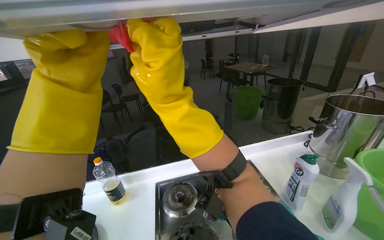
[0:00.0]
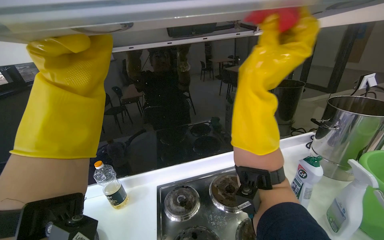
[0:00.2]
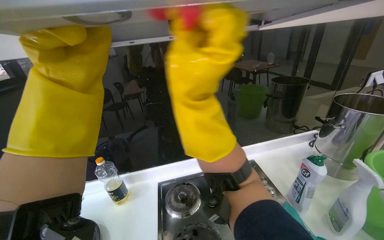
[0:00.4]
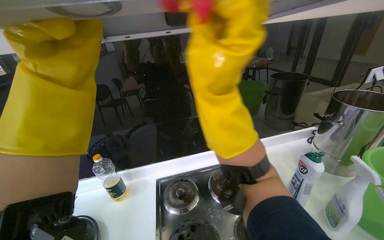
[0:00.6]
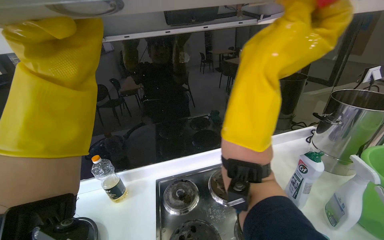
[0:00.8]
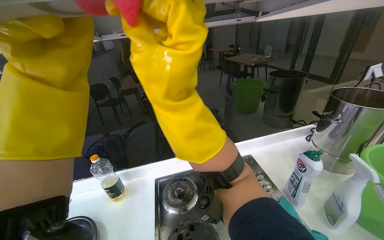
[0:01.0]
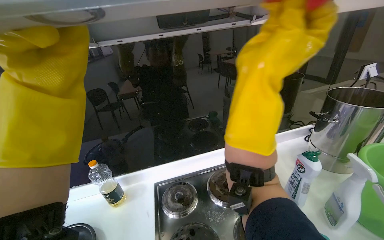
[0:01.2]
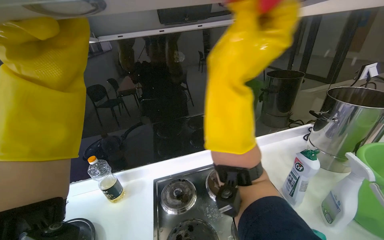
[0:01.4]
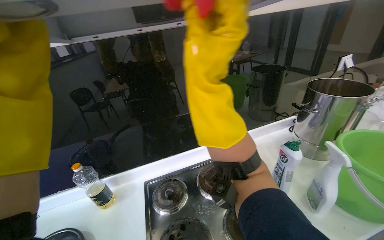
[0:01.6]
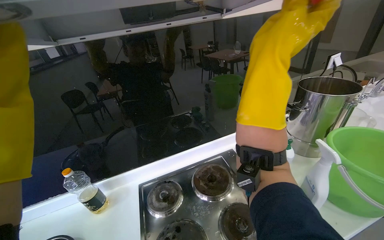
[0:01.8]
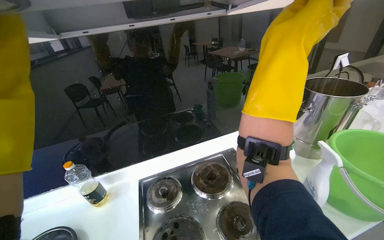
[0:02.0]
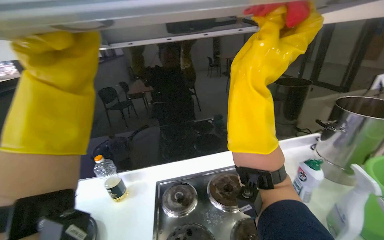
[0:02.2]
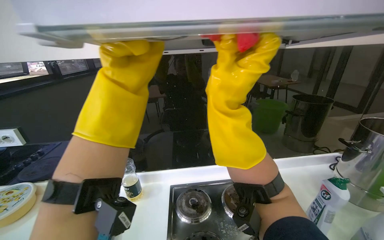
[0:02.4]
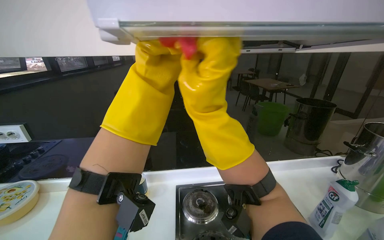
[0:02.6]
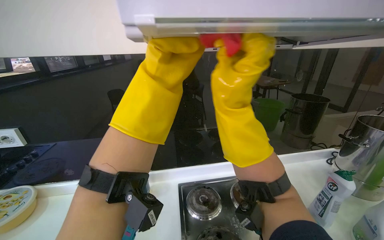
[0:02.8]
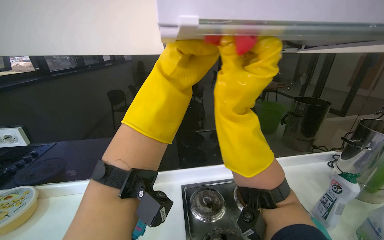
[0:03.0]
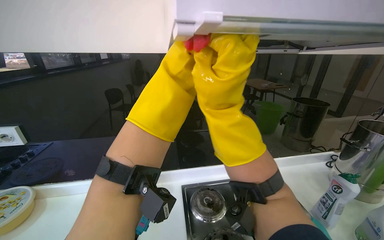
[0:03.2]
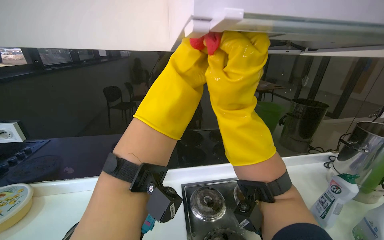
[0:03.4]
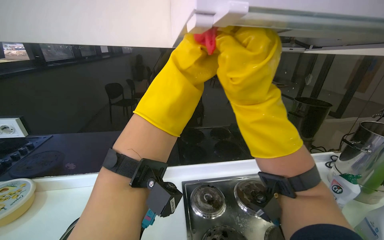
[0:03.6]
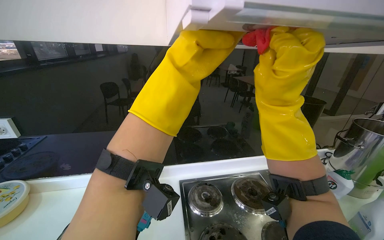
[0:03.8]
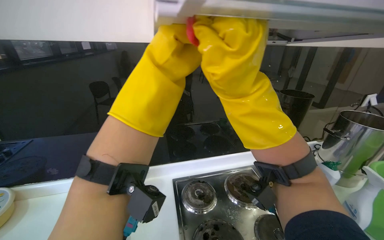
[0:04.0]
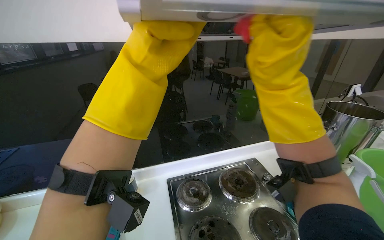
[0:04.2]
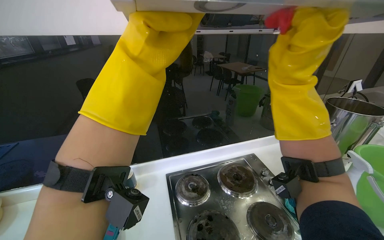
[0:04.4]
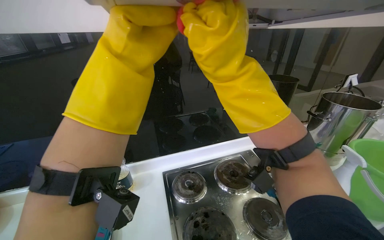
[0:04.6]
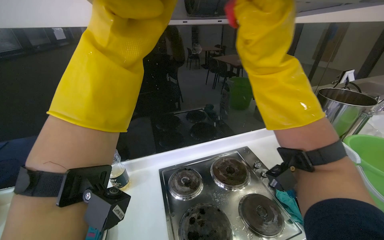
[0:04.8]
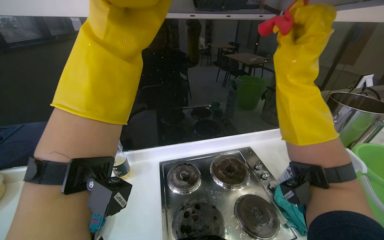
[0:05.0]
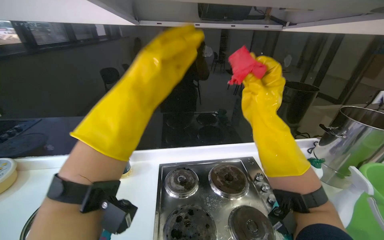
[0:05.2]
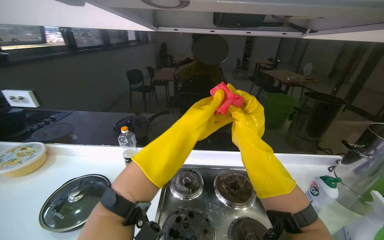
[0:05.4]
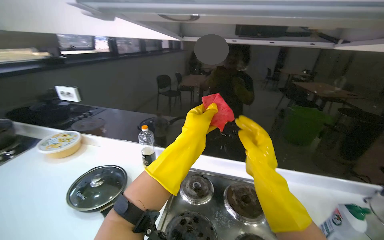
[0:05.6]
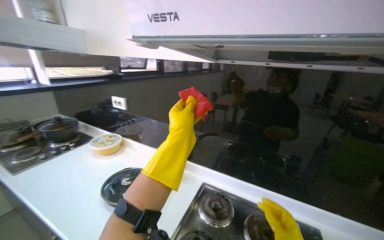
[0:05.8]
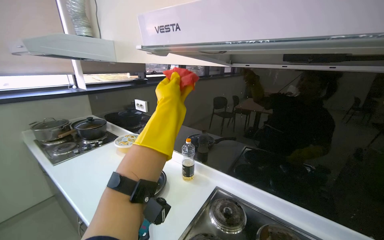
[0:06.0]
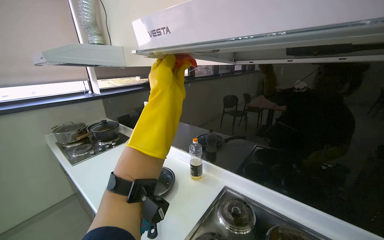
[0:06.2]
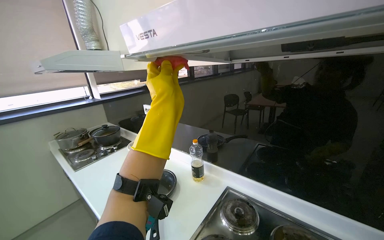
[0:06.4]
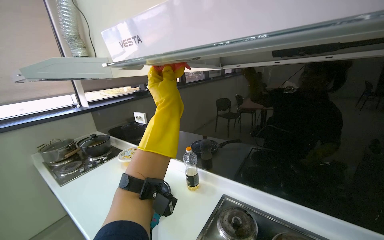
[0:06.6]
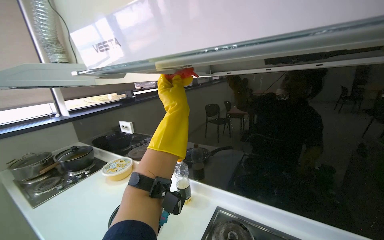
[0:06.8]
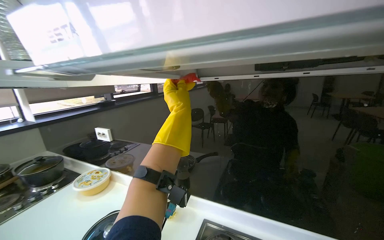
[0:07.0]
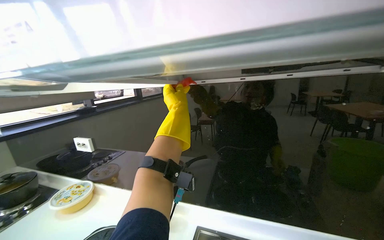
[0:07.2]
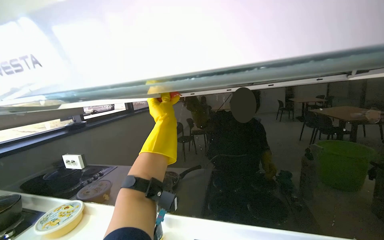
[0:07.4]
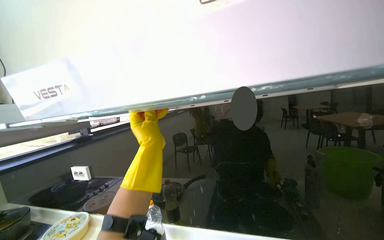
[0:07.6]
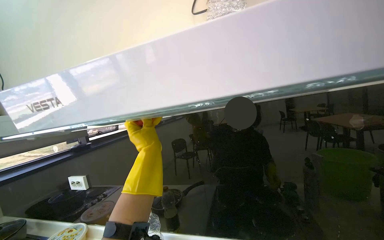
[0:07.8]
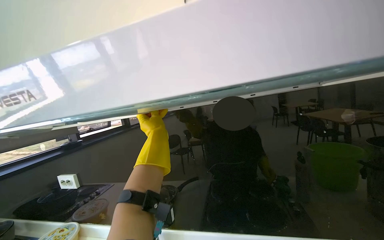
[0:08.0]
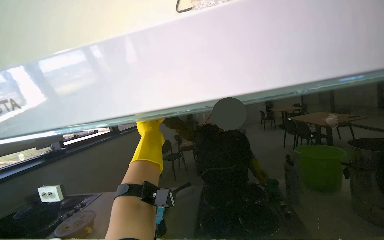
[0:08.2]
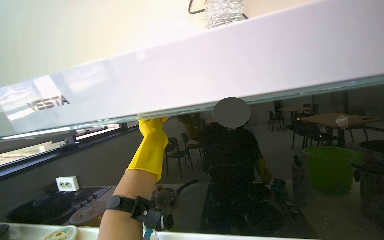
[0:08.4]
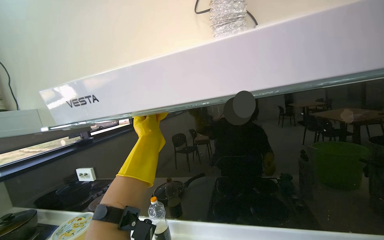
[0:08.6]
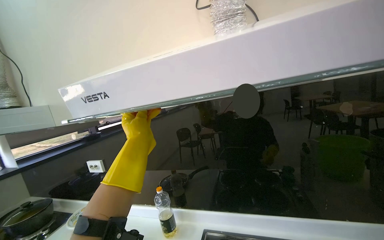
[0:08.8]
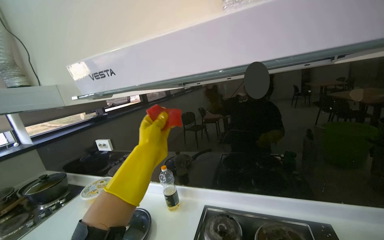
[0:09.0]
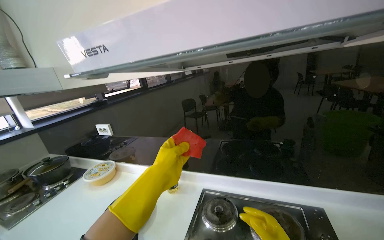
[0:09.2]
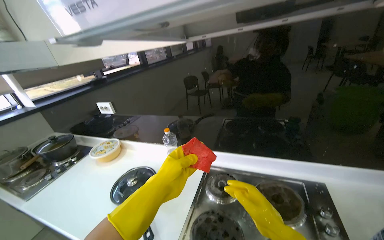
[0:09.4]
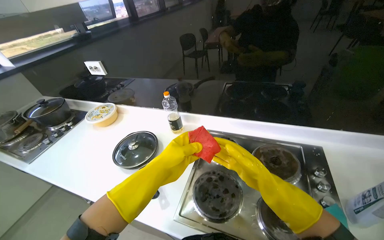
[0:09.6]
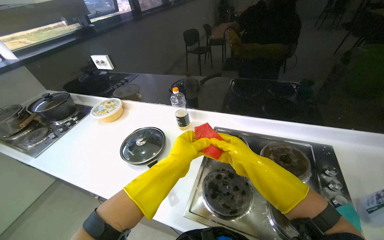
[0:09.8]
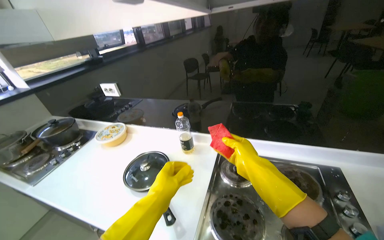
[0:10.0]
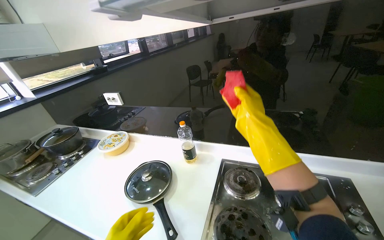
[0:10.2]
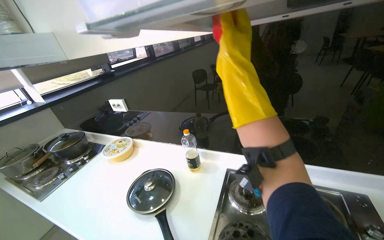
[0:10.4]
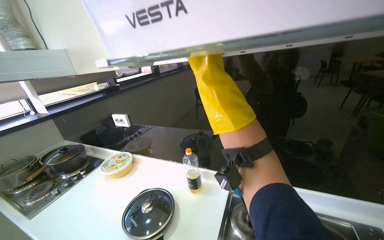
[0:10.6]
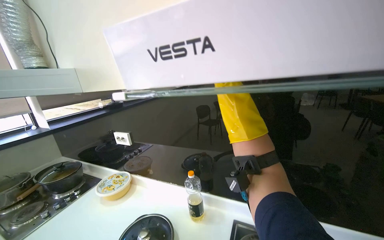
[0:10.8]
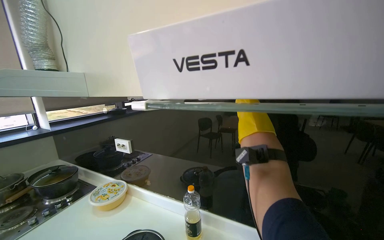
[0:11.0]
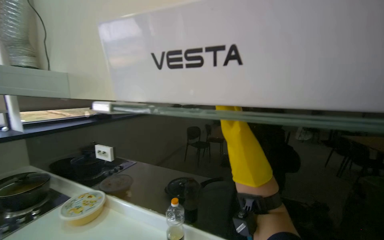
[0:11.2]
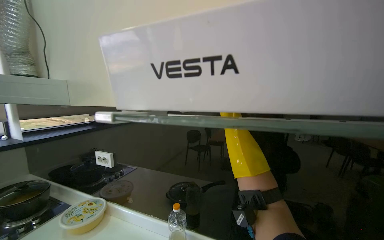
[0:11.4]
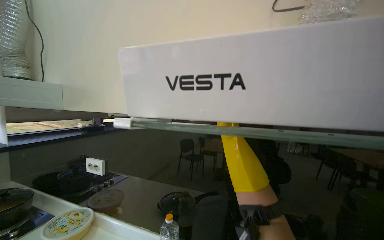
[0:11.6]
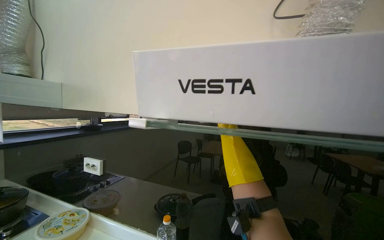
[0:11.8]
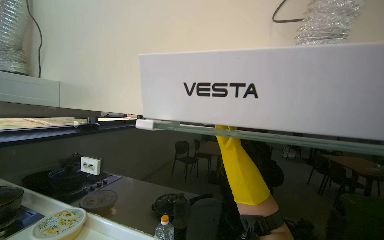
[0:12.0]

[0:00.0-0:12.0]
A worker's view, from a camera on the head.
Job: cleaning kitchen.
The whole recording: Wiping kitchen stovetop and range hood. The worker wipes the kitchen stovetop and the underside of the range hood with a cloth and spray.
0:00.0 to 0:01.6: The right hand moves left and right over roughly 15 cm, changing direction 4 times.
0:03.0 to 0:04.4: The right hand shifts roughly 15 cm to the right.
0:04.4 to 0:06.0: The wearer's head swings roughly 50 degrees to the left.
0:06.0 to 0:07.6: The wearer looks roughly 20 degrees further to the right. The view tips upward by roughly 15 degrees. The left hand reaches roughly 25 cm farther from the camera, then returns.
0:07.6 to 0:09.0: The left hand moves some 15 cm farther from the camera and comes back.
0:09.0 to 0:10.4: The view tilts roughly 15 degrees downward.
0:10.4 to 0:12.0: The camera pitches upward, by some 25 degrees.

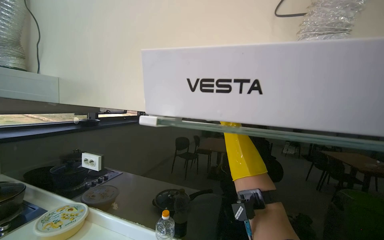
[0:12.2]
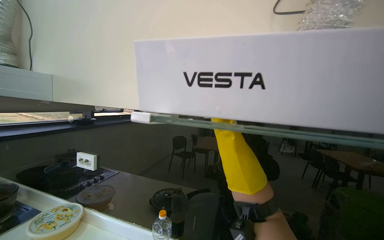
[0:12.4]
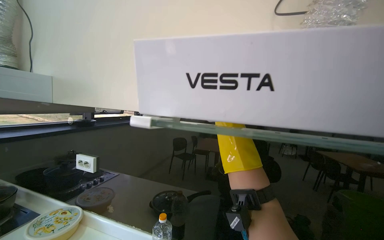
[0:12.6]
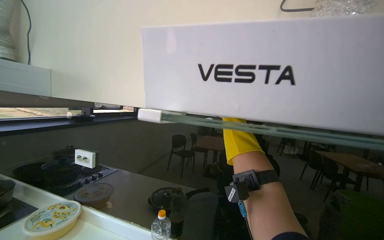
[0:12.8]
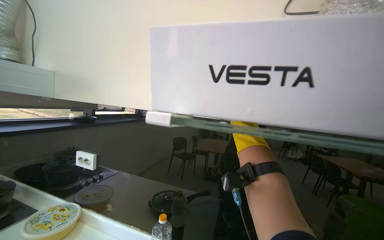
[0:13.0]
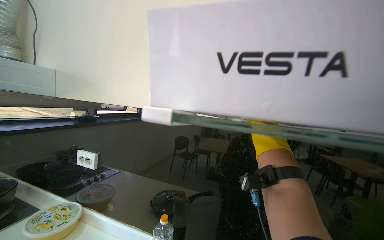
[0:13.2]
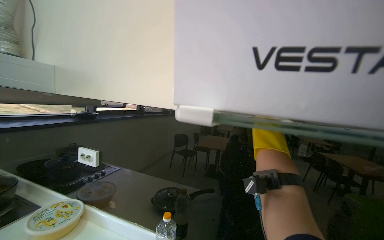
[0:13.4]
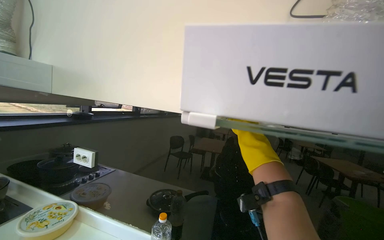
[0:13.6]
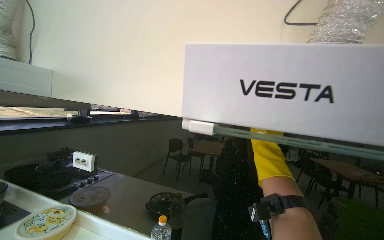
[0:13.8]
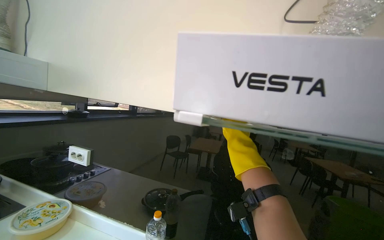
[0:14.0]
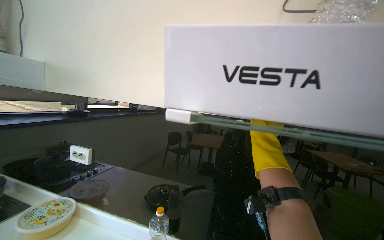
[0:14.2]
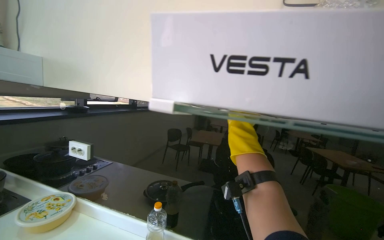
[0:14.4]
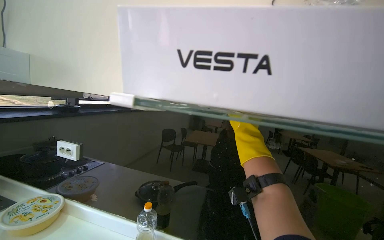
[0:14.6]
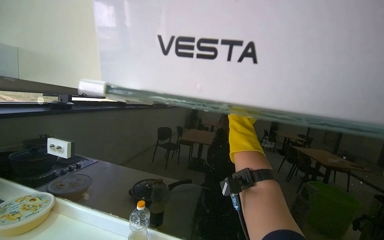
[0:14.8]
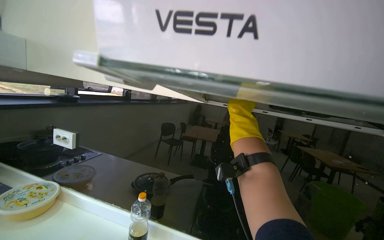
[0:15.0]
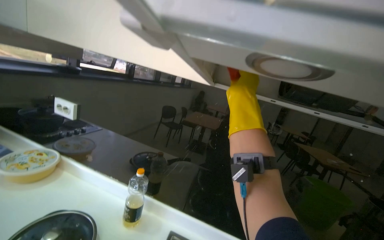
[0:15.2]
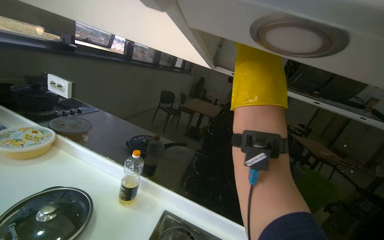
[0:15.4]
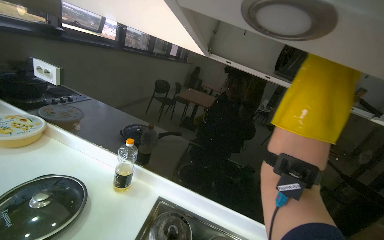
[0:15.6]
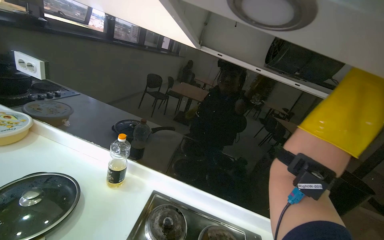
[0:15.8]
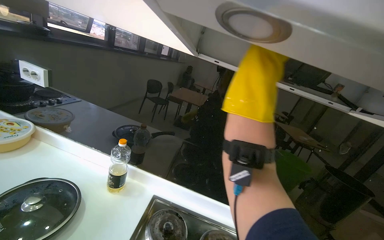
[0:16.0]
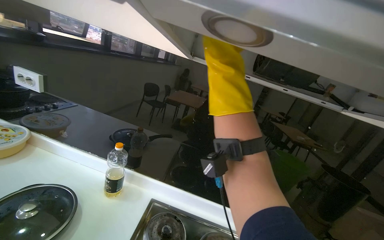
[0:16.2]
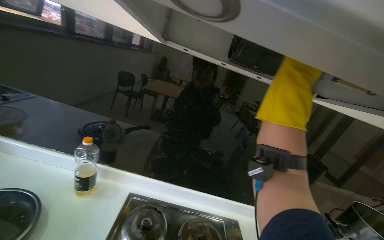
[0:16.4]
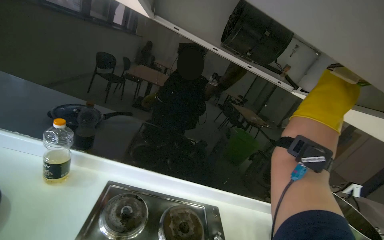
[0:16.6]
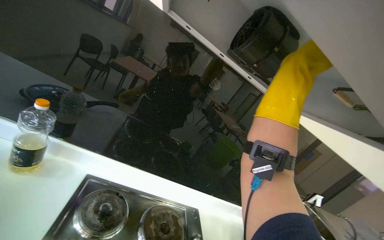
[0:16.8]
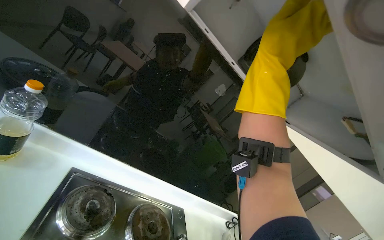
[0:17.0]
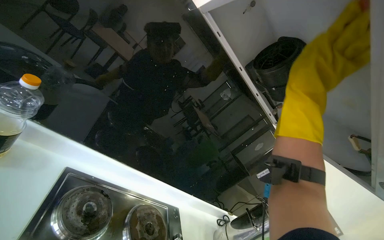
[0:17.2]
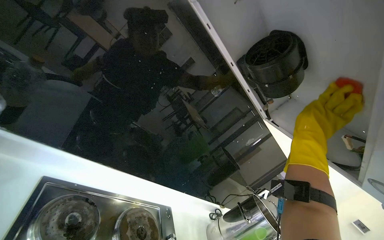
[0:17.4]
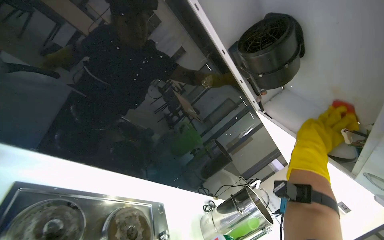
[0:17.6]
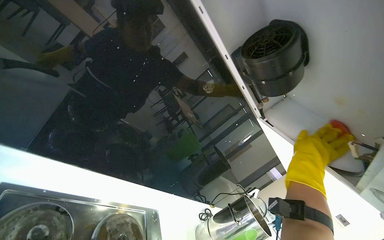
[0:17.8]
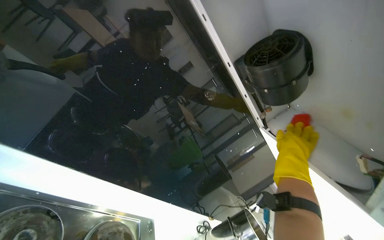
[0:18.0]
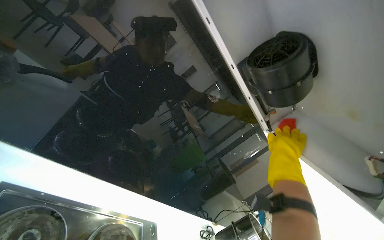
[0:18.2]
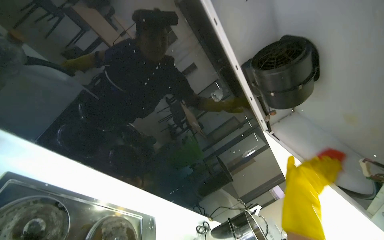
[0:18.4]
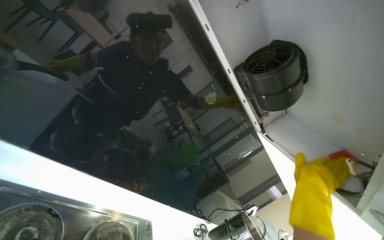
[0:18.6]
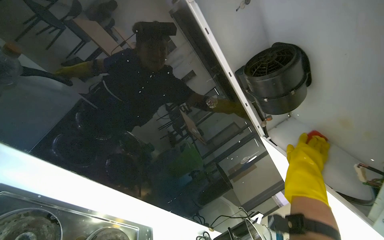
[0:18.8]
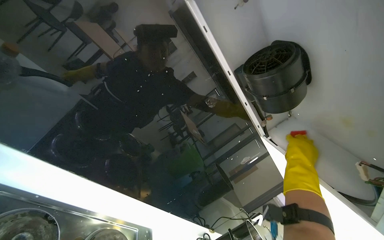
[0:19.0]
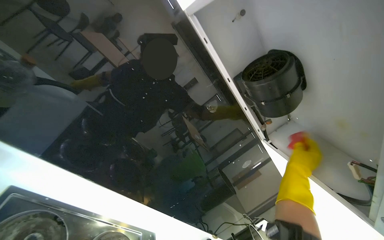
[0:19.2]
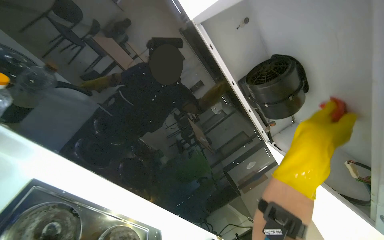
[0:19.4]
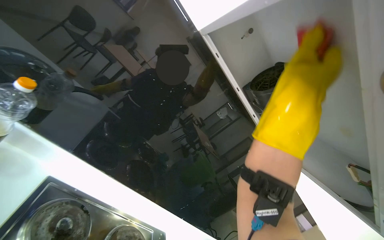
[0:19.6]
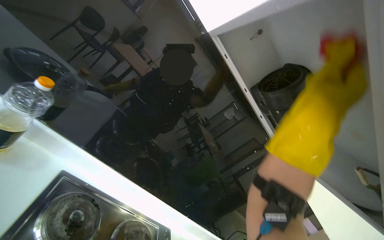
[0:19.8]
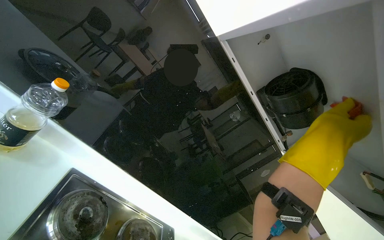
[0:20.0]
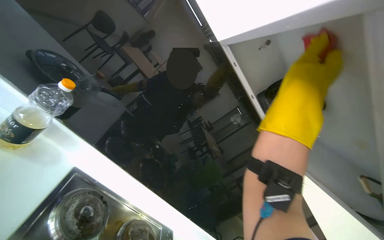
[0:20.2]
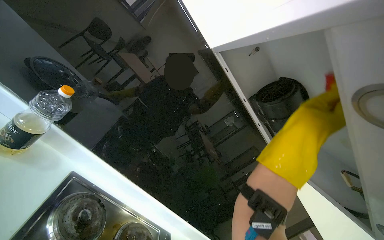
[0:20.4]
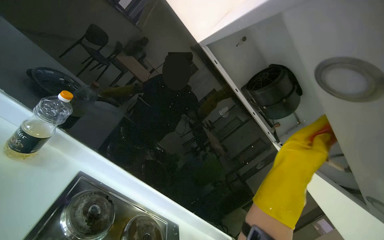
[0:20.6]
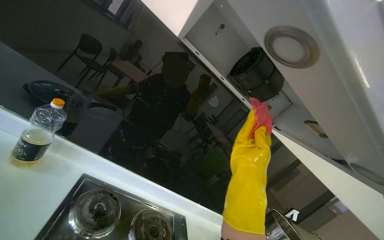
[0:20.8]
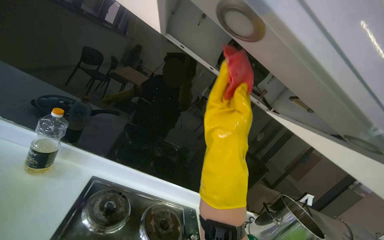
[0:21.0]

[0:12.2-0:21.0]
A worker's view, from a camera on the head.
Job: cleaning kitchen.
The whole recording: Wiping kitchen stovetop and range hood. The worker wipes the kitchen stovetop and the underside of the range hood with a cloth and spray.
0:13.6 to 0:15.2: The right hand shifts roughly 10 cm up the picture.
0:15.2 to 0:16.6: The view pans to the right by about 20 degrees. The view tilts some 15 degrees downward. The right hand moves left and right over approximately 20 cm, changing direction 2 times.
0:16.6 to 0:18.0: The camera sweeps to the right, by approximately 25 degrees.
0:18.0 to 0:19.6: The right hand moves nearer to the camera, up the picture and to the left, some 35 cm.
0:19.6 to 0:21.0: The right hand travels down the picture by approximately 20 cm.
